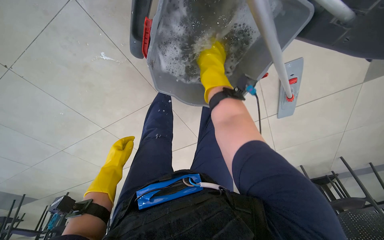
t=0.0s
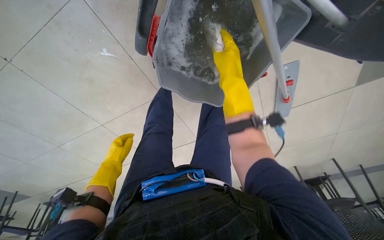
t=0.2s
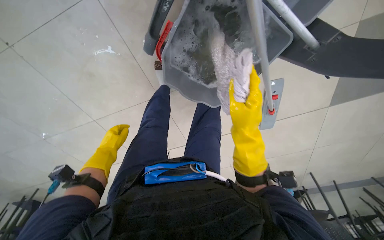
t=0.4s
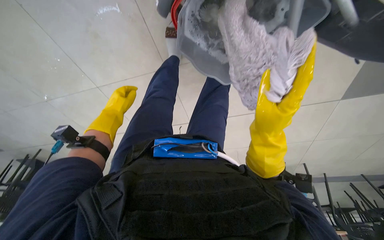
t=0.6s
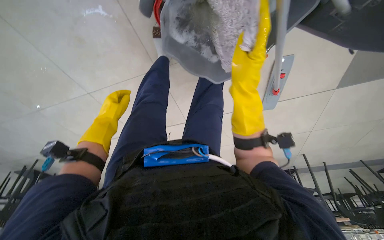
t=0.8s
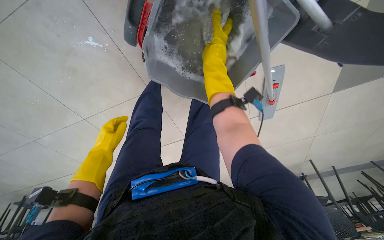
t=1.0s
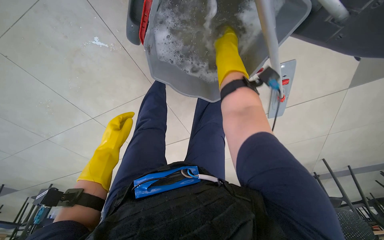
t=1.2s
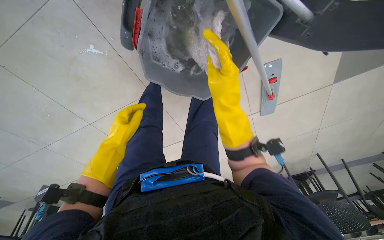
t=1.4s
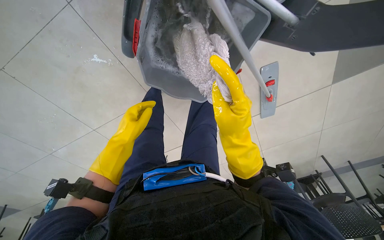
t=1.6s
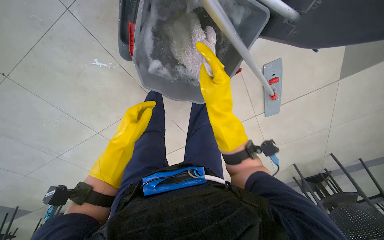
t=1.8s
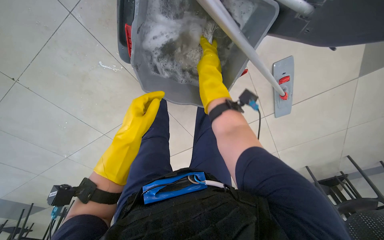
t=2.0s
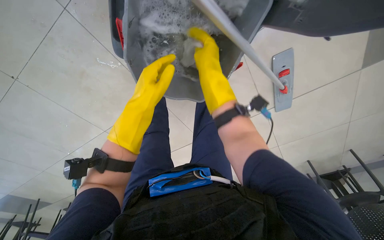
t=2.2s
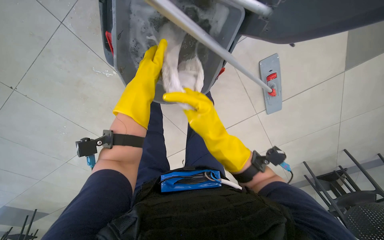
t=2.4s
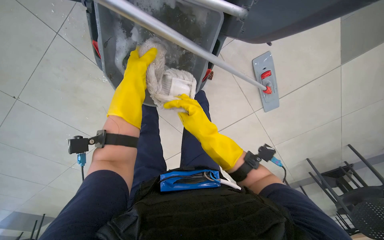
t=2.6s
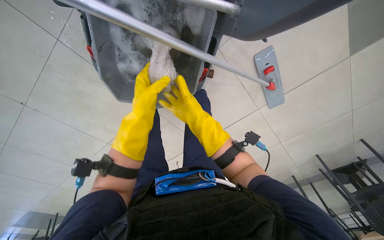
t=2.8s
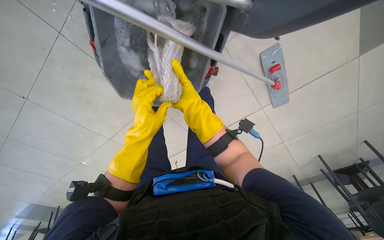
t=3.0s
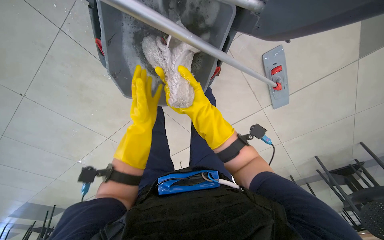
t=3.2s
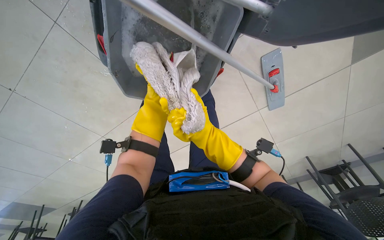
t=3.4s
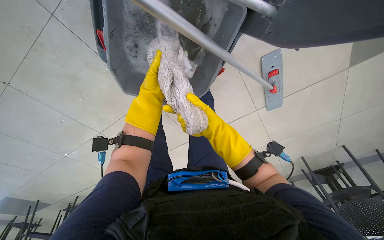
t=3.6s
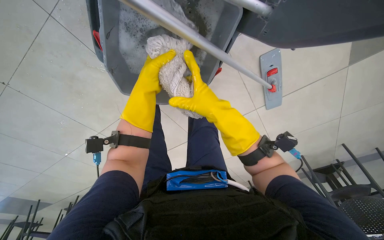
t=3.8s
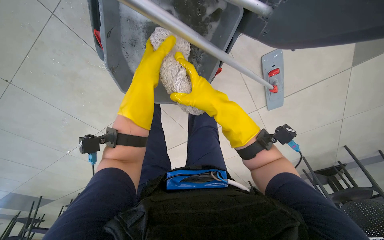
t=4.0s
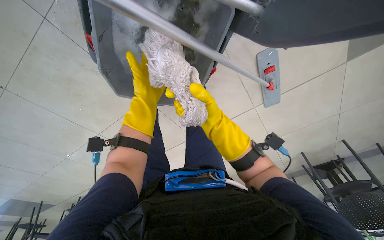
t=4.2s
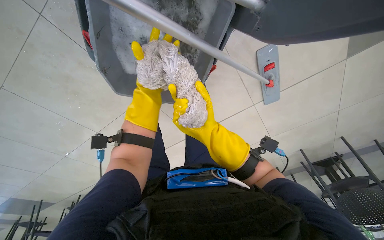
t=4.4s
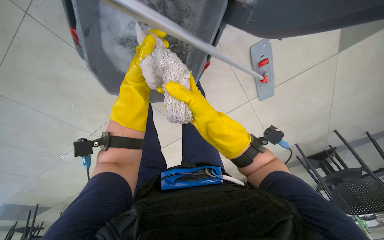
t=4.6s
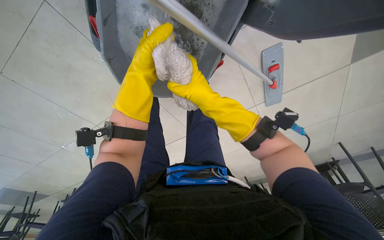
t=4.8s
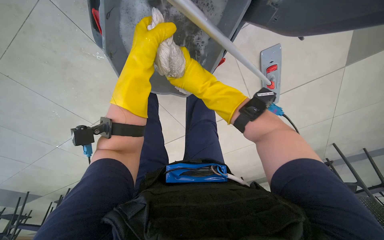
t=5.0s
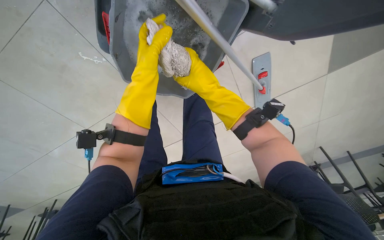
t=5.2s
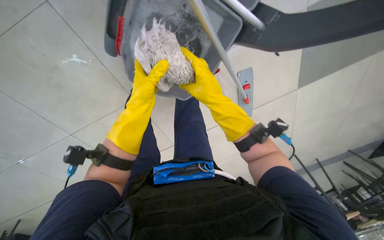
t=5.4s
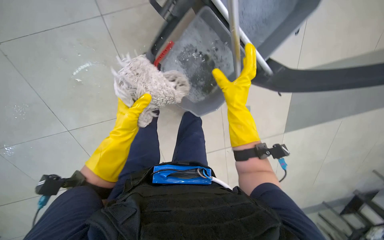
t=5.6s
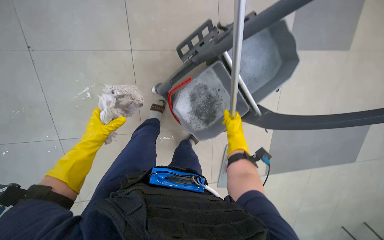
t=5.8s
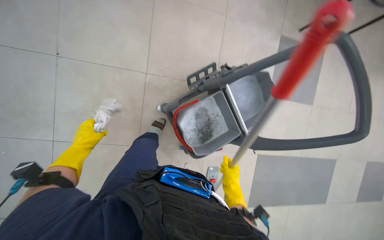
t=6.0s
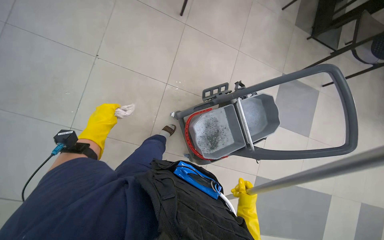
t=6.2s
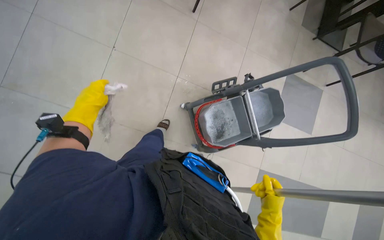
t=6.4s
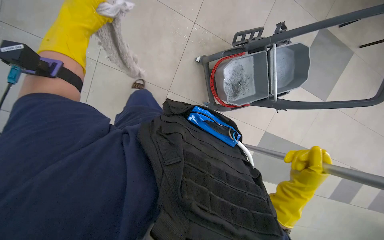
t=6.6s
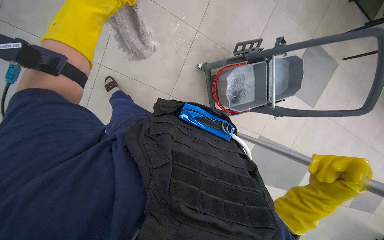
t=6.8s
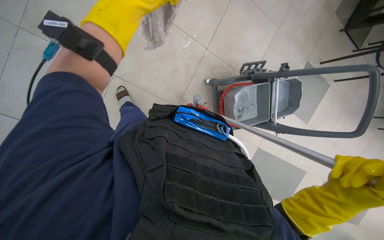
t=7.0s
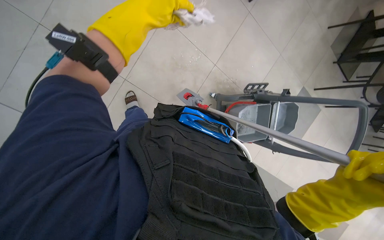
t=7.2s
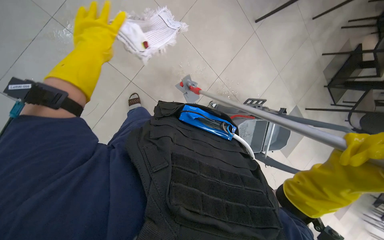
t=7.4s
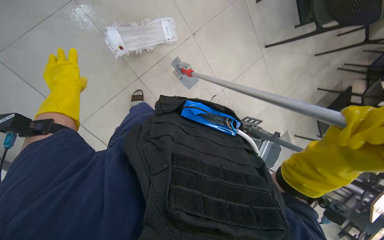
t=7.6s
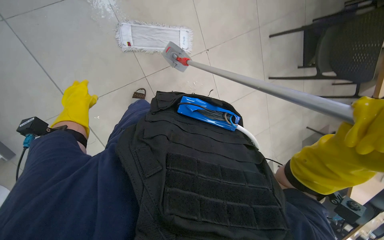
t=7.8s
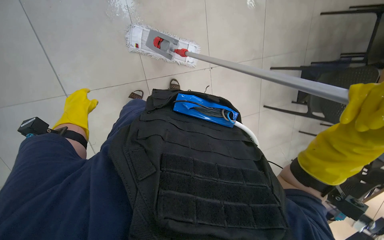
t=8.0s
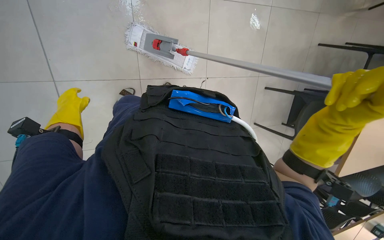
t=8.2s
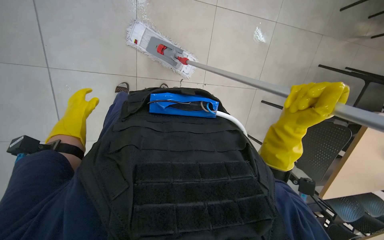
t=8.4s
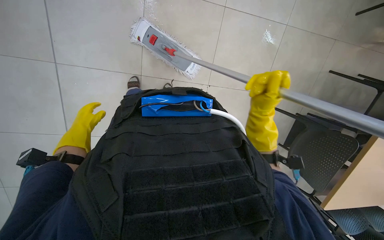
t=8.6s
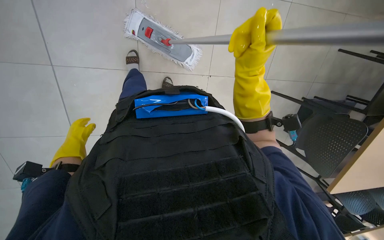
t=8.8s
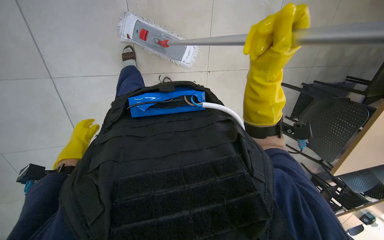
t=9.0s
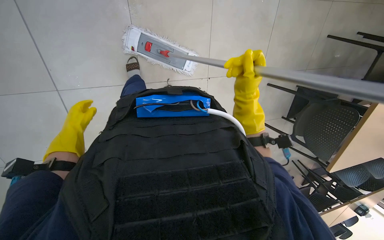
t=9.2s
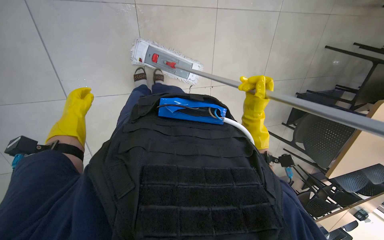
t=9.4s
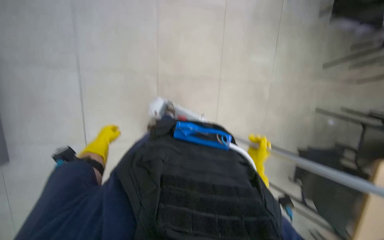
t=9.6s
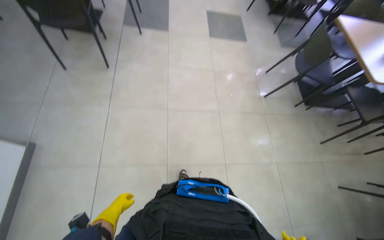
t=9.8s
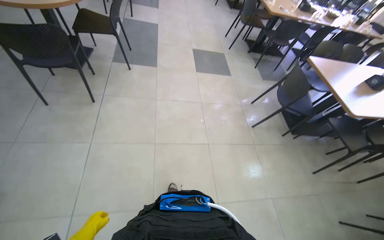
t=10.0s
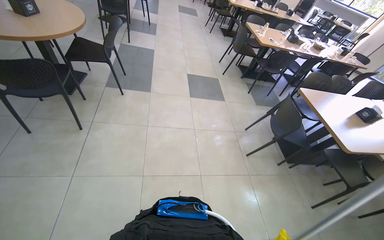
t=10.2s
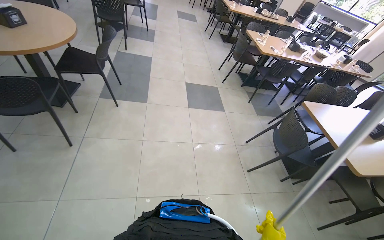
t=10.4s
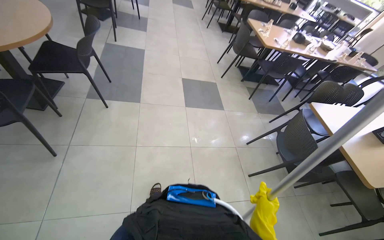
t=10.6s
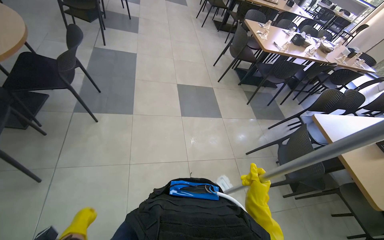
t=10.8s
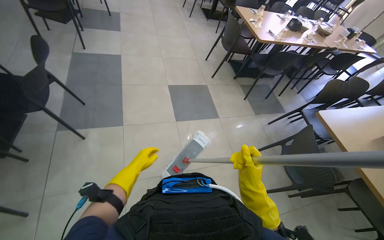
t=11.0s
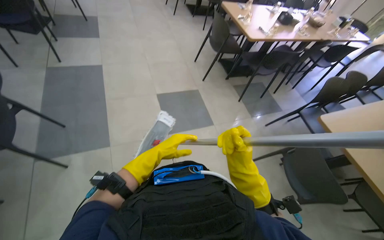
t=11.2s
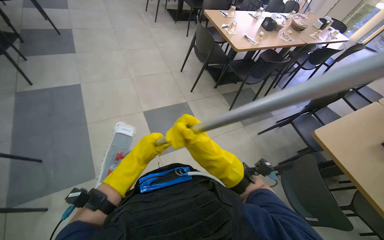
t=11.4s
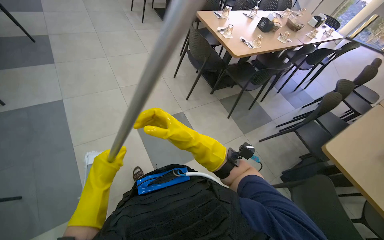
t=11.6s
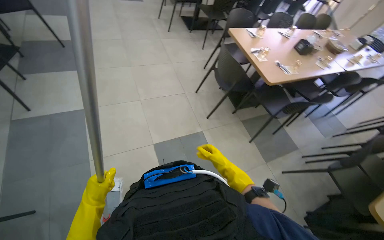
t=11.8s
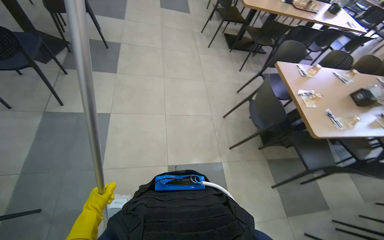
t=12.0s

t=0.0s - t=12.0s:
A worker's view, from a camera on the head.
Job: mopping floor.
The whole recording: Mopping cafeteria floor. The worker mops the cafeteria floor, moving around tables and chairs and periodically cleaning the mop head.
t=0.0s - t=1.6s: The left hand moves to the right and nearer to the camera, roughly 20 cm. The right hand swings up and down the picture, about 20 cm each way, with 2 reversals.
t=1.6s - t=3.0s: The left hand shifts some 20 cm to the right and nearer to the camera, and reaches some 20 cm up the picture, then returns. Meanwhile the right hand swings up and down the picture, roughly 20 cm each way, with 2 reversals.
t=3.0s - t=4.4s: The right hand swings nearer and farther, about 15 cm each way, with 2 reversals, while the left hand heads up the picture, covering roughly 15 cm.
t=4.4s - t=6.0s: The camera is aimed approximately 20 degrees further to the right. The view tilts some 20 degrees upward. The right hand heads down the picture and to the right, covering some 20 cm; the left hand moves to the left and down the picture, approximately 40 cm.
t=6.0s - t=7.6s: The wearer moves about 70 cm. The scene turns about 30 degrees clockwise in the picture.
t=7.6s - t=9.0s: The wearer looks roughly 15 degrees further upward. Everything in view rotates about 30 degrees clockwise.
t=9.0s - t=10.4s: The camera is carried approximately 70 cm. The view tips upward by roughly 65 degrees.
t=10.4s - t=12.0s: The wearer moves about 2 m.

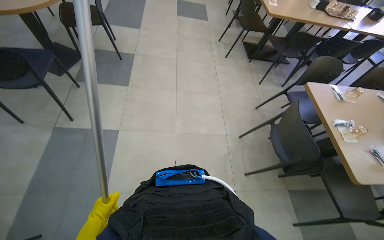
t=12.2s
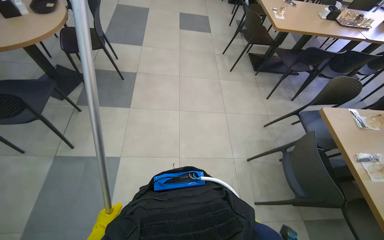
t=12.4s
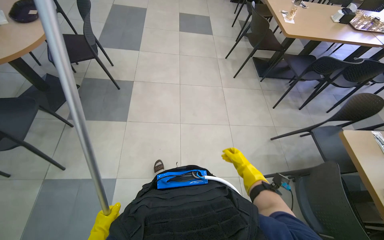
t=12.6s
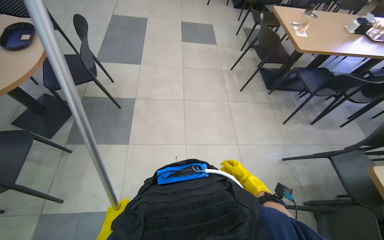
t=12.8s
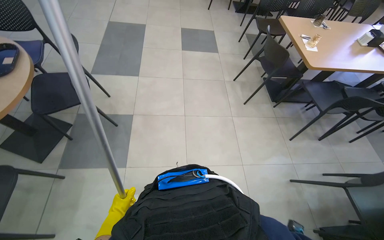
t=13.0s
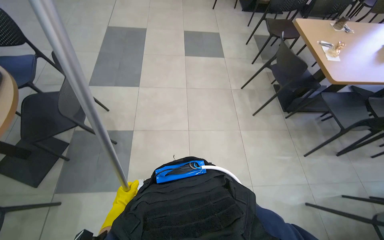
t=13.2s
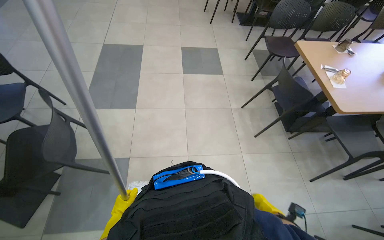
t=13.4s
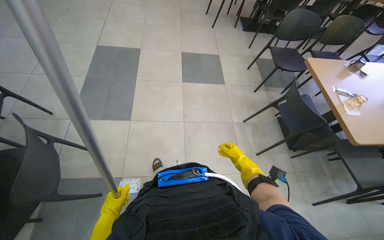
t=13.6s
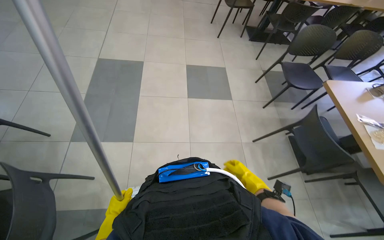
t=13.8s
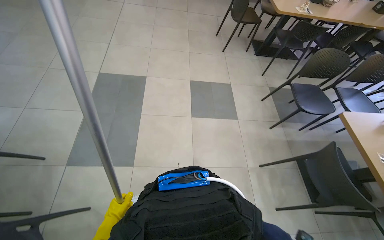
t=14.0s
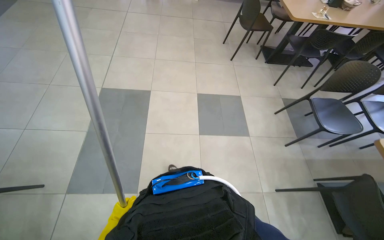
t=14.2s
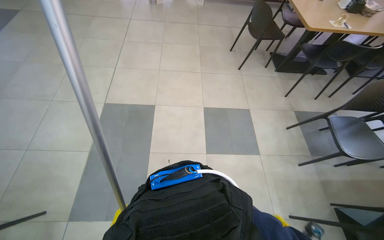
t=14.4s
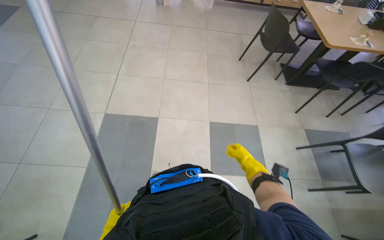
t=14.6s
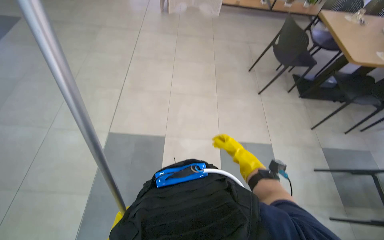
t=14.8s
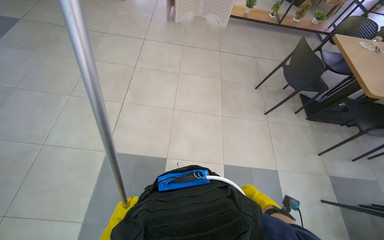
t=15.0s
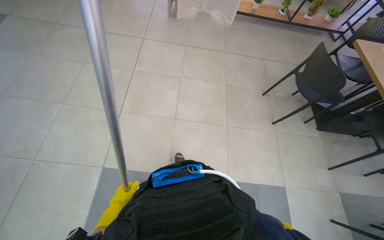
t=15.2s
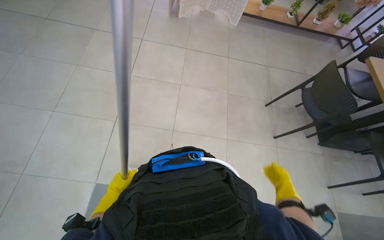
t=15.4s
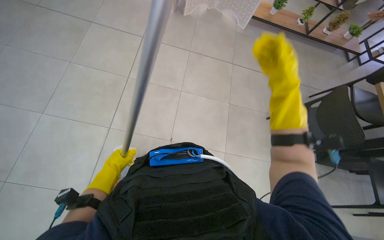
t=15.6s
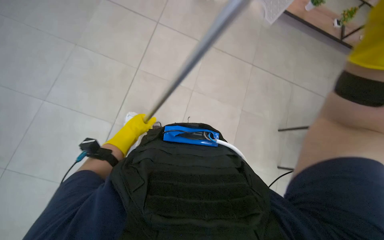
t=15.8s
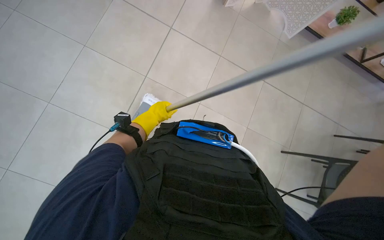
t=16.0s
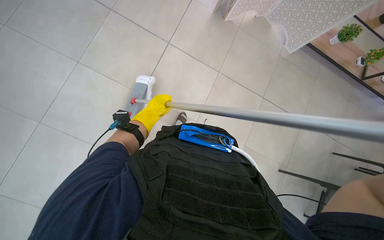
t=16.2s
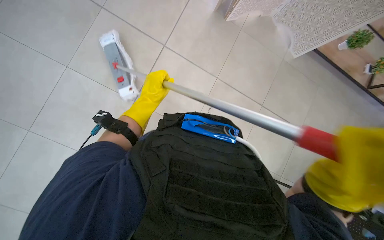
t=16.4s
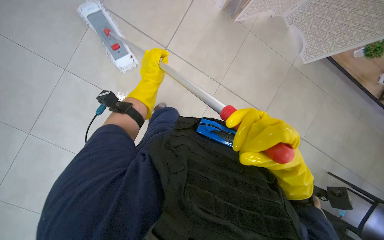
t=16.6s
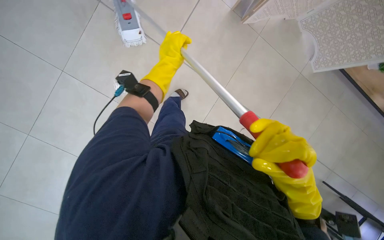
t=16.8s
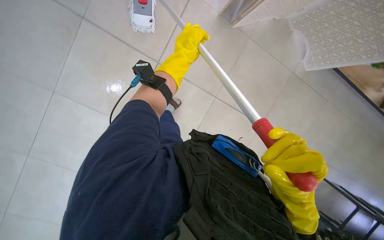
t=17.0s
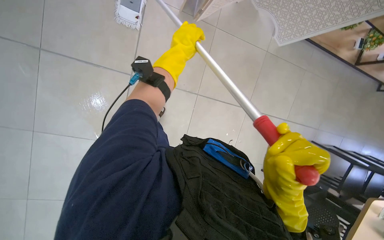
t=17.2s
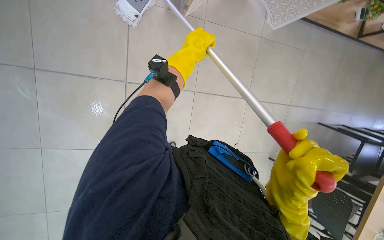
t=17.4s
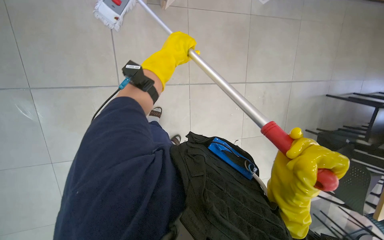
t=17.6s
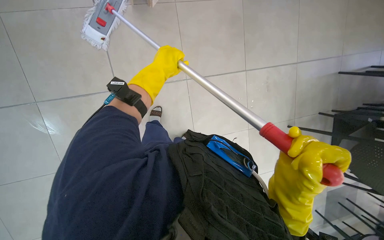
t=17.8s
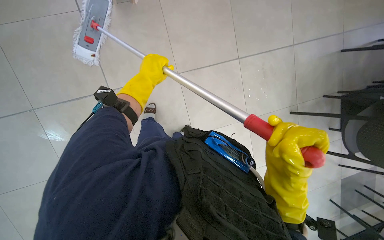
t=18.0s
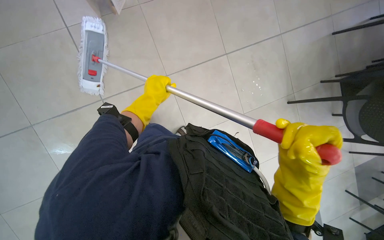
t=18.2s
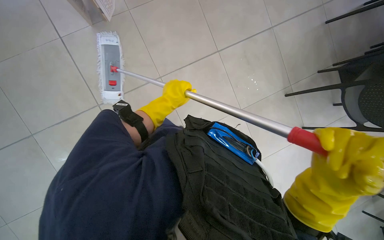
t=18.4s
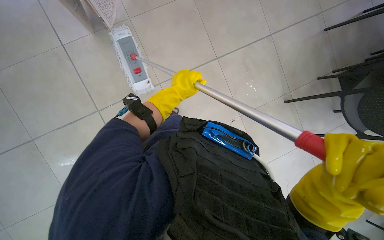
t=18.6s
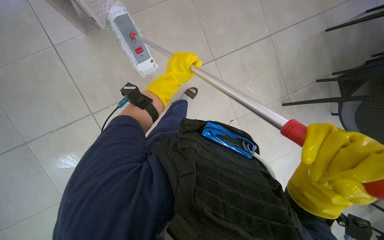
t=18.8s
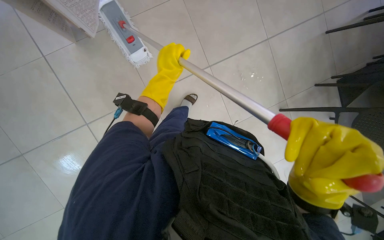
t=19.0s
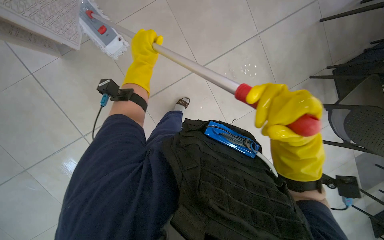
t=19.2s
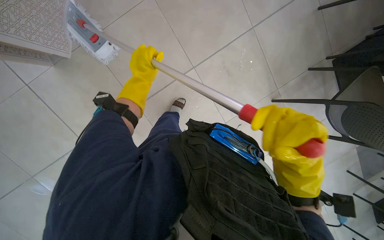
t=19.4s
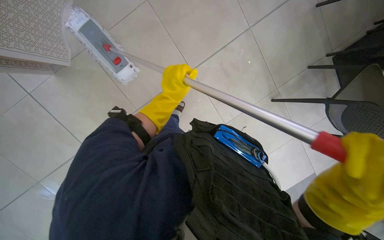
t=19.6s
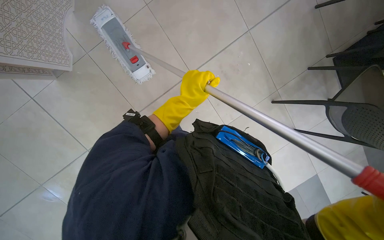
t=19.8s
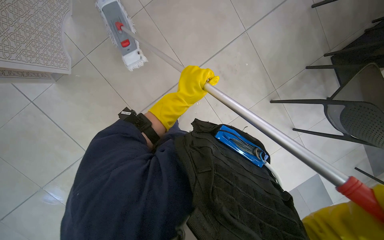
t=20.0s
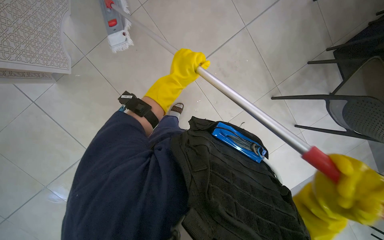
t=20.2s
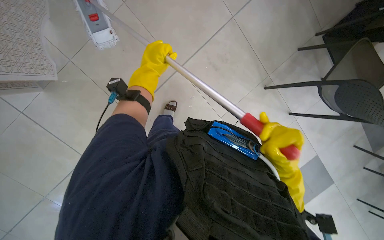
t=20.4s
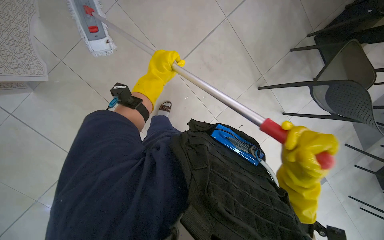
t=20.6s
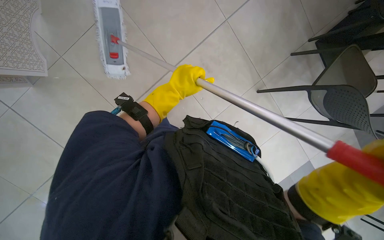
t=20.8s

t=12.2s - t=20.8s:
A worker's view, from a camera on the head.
Job: mopping floor.
The whole recording: Mopping cafeteria floor. The worker mops the cafeteria floor, moving around tables and chairs and periodically cleaning the mop head.
t=12.2s - t=13.6s: The head travels roughly 1.5 m.
t=13.6s - t=15.0s: The wearer moves approximately 1.5 m.
t=15.0s - t=16.6s: The head travels roughly 80 cm. The view tips downward by approximately 10 degrees. The scene turns some 30 degrees clockwise in the picture.
t=19.4s - t=20.8s: The left hand heads to the right, covering approximately 25 cm.
